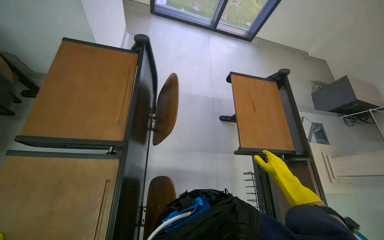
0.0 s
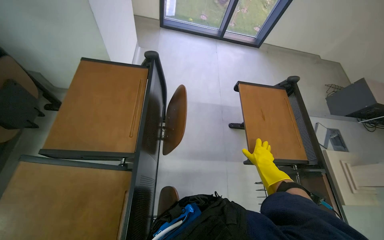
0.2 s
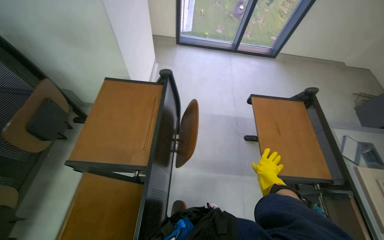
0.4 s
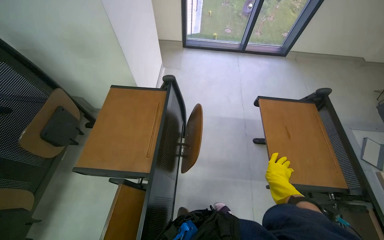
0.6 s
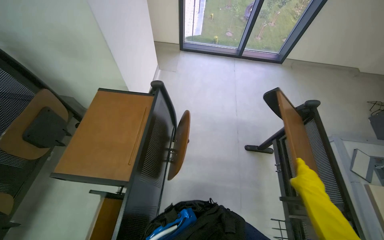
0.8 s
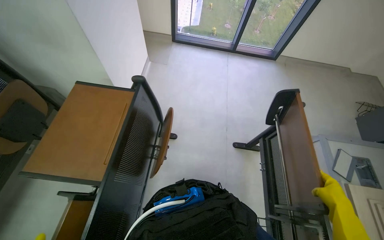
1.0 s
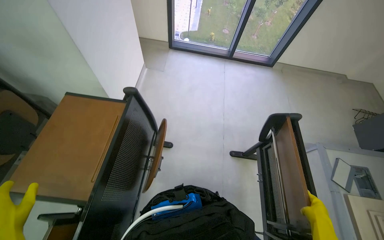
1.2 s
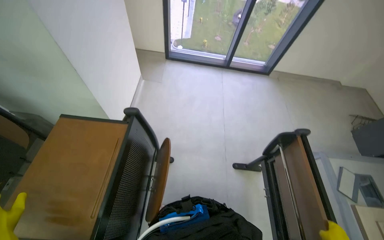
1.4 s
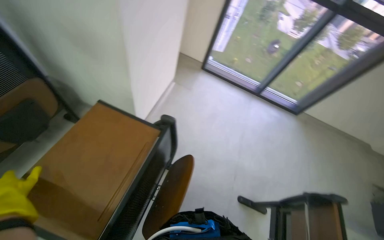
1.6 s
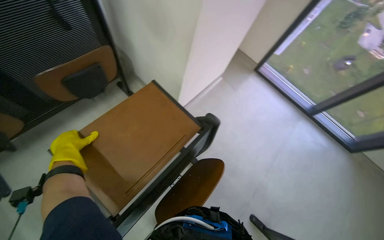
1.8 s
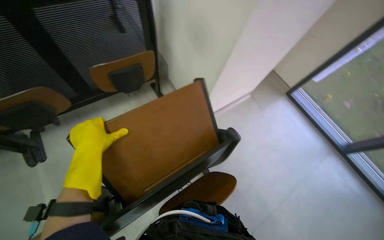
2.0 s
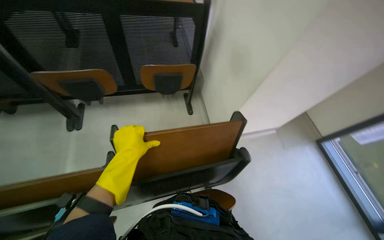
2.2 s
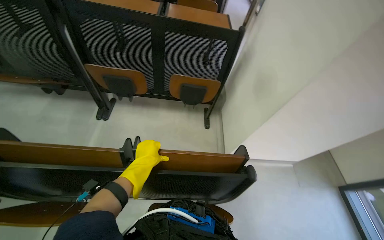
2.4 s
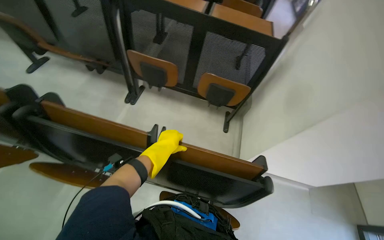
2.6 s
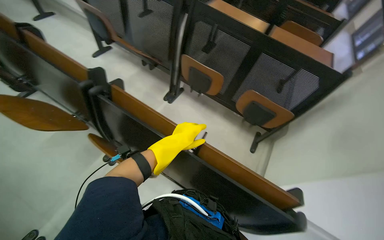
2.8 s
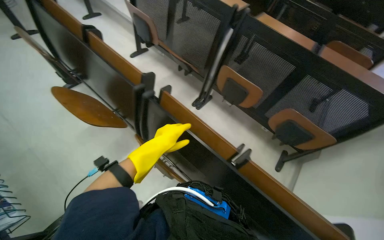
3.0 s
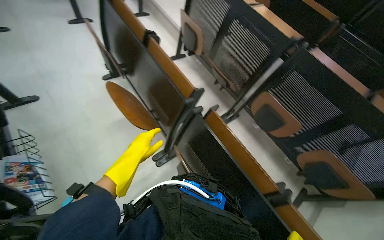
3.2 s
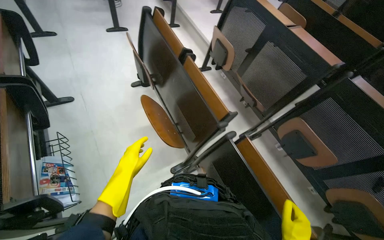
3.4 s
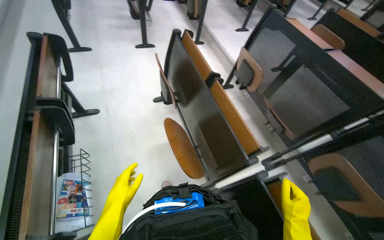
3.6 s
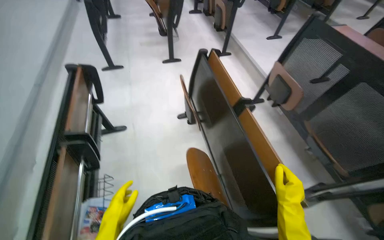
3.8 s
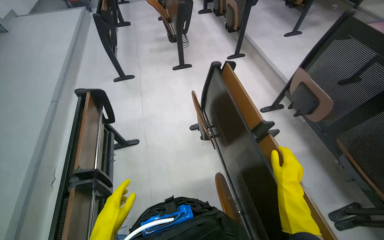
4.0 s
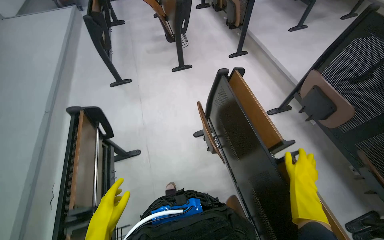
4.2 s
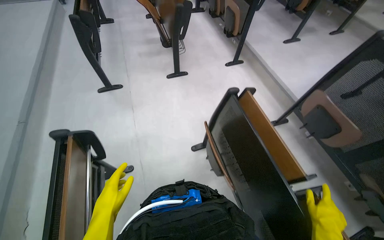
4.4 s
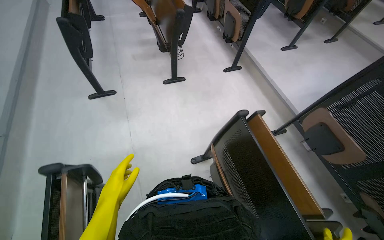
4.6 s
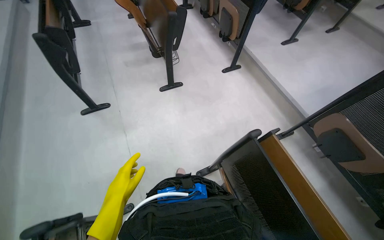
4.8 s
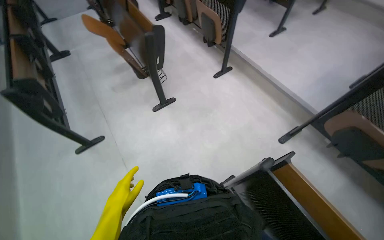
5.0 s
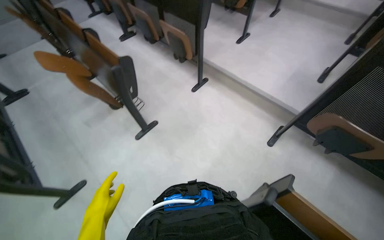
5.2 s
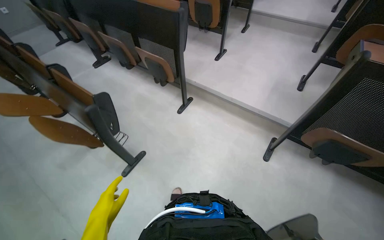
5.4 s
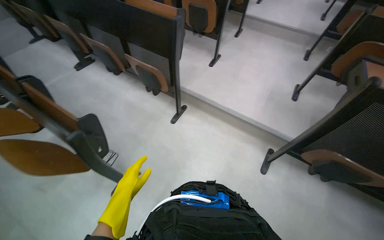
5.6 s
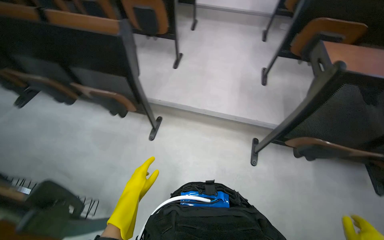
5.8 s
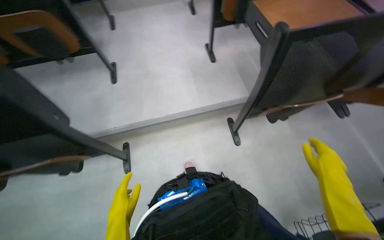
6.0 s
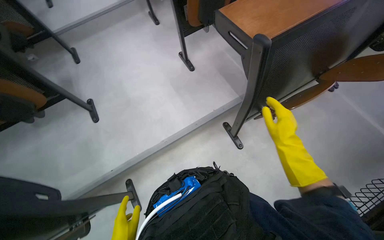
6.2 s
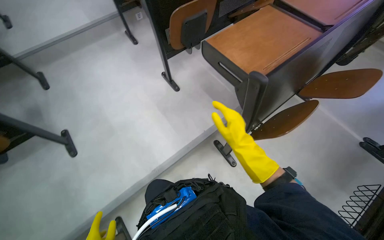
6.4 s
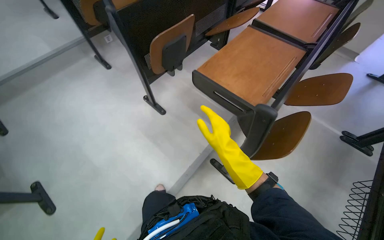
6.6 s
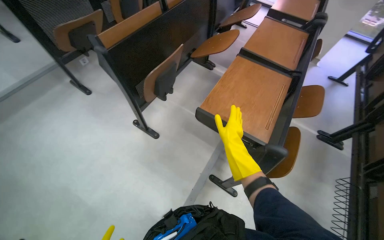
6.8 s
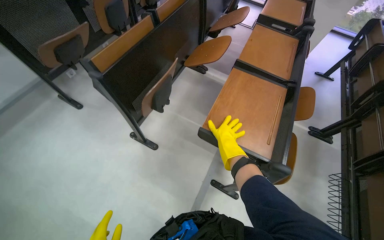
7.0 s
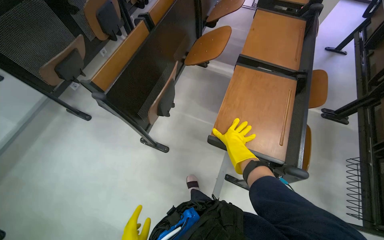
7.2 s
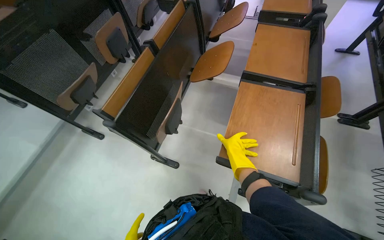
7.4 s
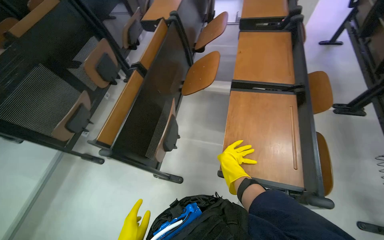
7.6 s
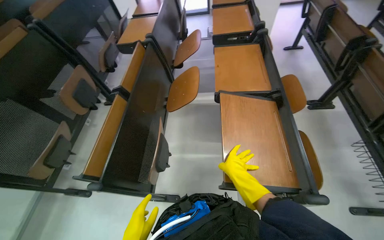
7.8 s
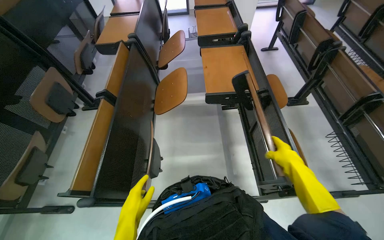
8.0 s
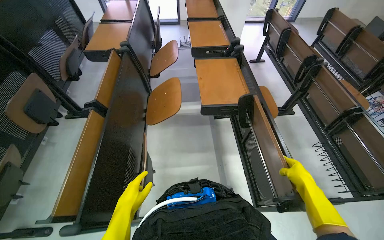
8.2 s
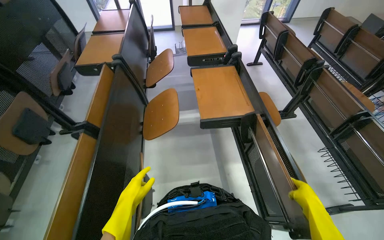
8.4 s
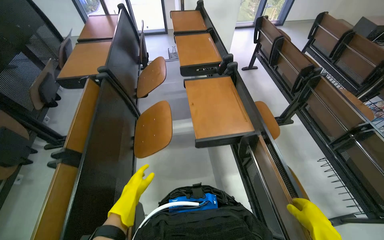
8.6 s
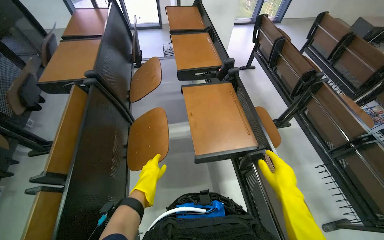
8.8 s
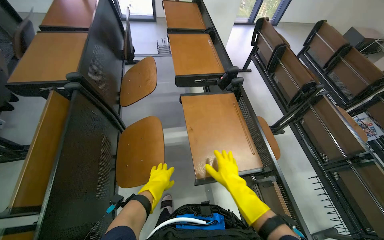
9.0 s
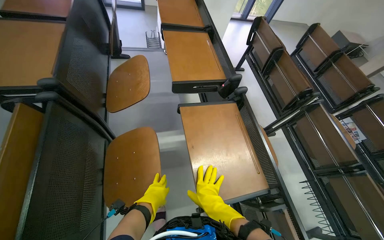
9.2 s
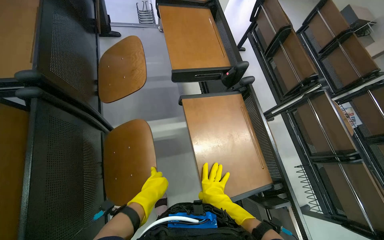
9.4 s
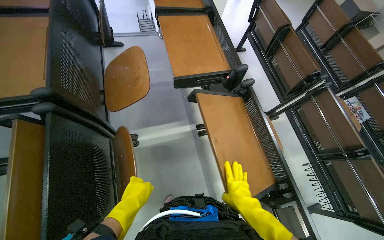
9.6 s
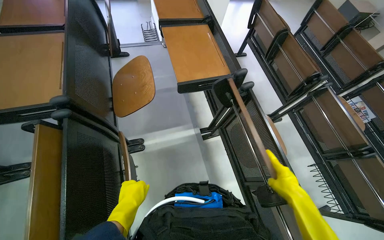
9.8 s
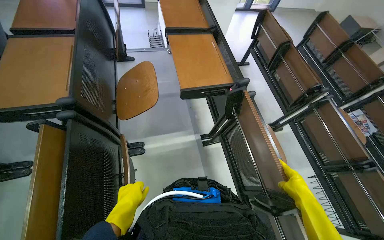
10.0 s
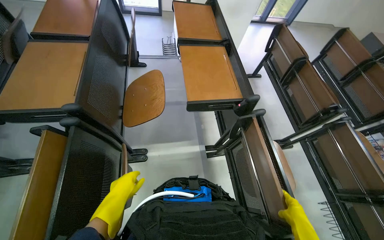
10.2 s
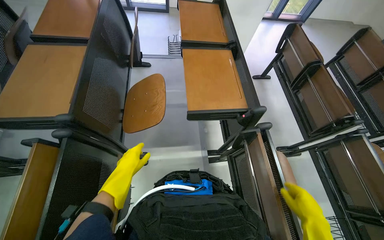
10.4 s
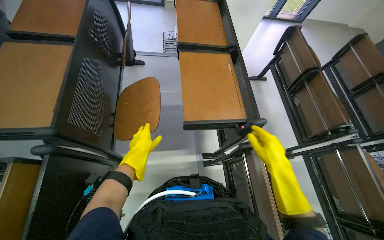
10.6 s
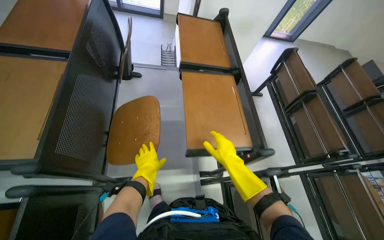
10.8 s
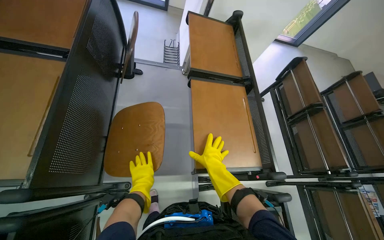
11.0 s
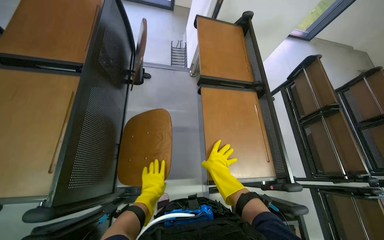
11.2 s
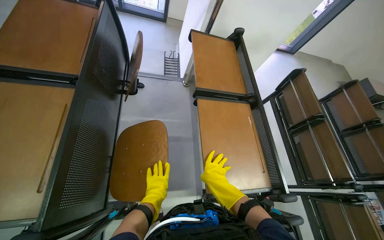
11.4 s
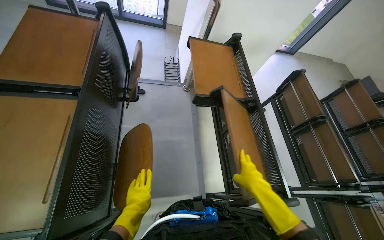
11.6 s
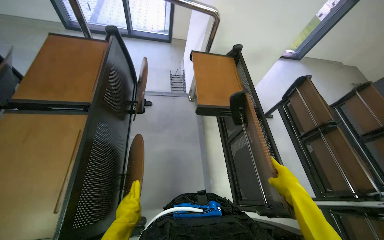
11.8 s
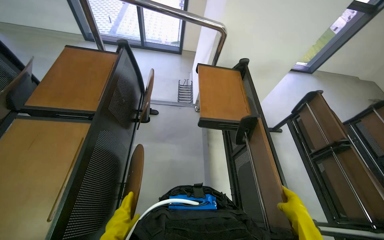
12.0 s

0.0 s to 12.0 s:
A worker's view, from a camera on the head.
Job: organizing items.
The whole recording: Folding auditorium desks. The worker folds down the wooden desks in the auditorium.
0.0 to 1.6 s: The wearer's head swings roughly 20 degrees to the left.
1.6 to 3.0 s: The head rotates some 110 degrees to the left. The wearer looks roughly 20 degrees further upward.
3.0 to 4.4 s: The camera is carried approximately 1 m. The wearer's head swings about 30 degrees to the left.
4.4 to 6.0 s: The head travels some 1.5 m. The wearer looks roughly 85 degrees further to the right.
6.0 to 7.6 s: The camera travels roughly 90 cm. The head rotates roughly 65 degrees to the right.
7.6 to 9.0 s: The wearer moves approximately 60 cm. The wearer's head swings about 30 degrees to the right.
9.0 to 10.4 s: The right hand goes about 10 cm to the right. The left hand goes some 35 cm up the picture and to the left.
10.4 to 12.0 s: The camera travels approximately 40 cm.

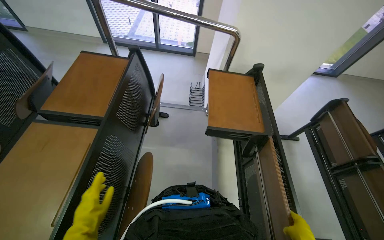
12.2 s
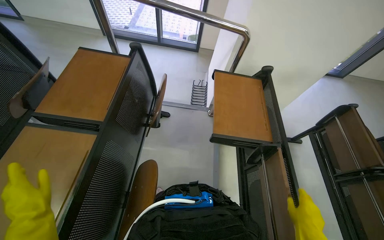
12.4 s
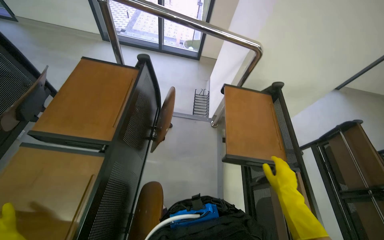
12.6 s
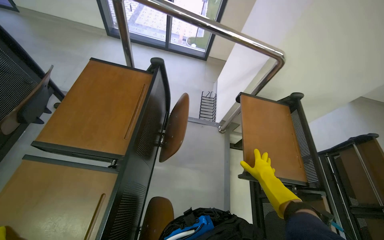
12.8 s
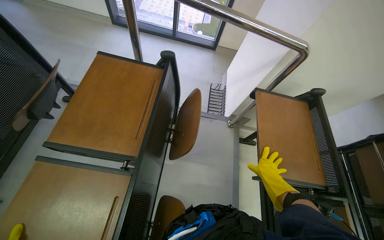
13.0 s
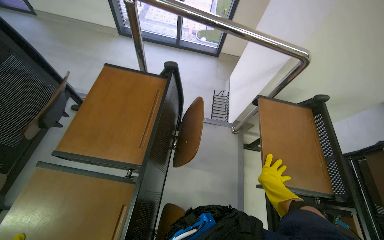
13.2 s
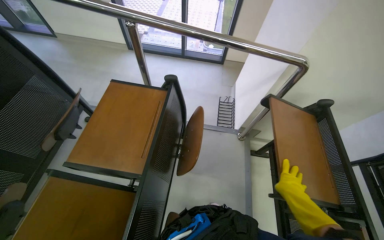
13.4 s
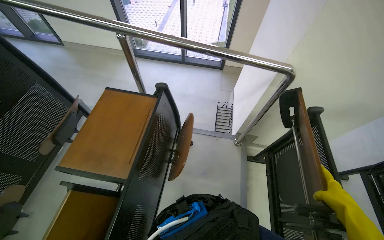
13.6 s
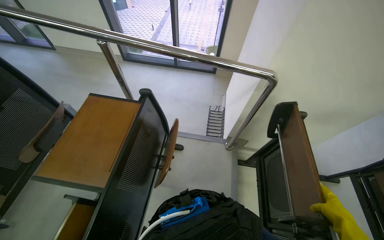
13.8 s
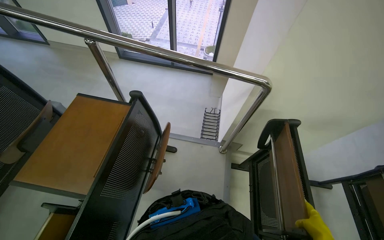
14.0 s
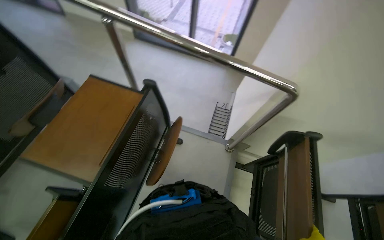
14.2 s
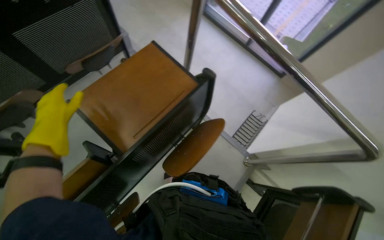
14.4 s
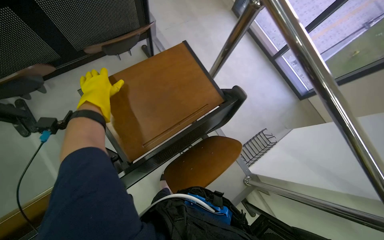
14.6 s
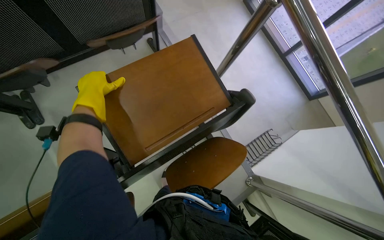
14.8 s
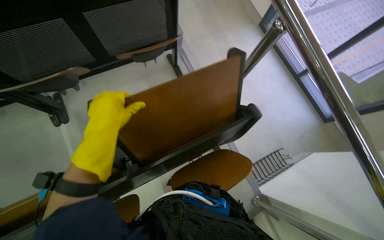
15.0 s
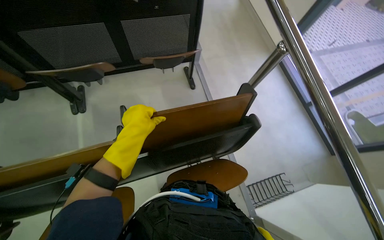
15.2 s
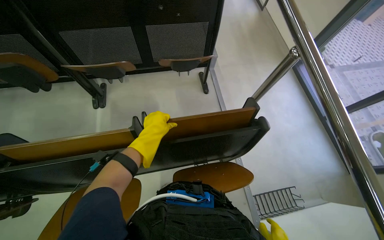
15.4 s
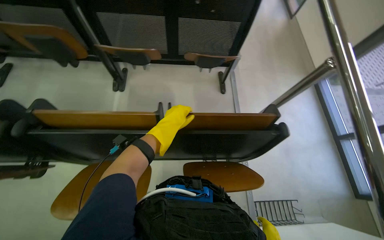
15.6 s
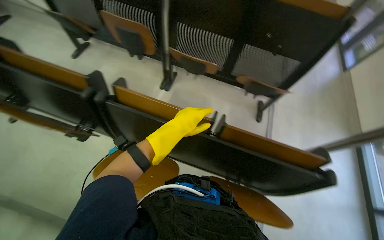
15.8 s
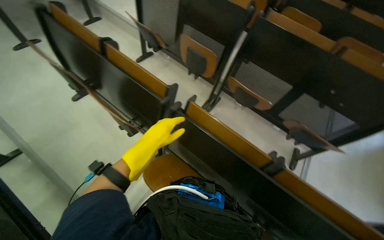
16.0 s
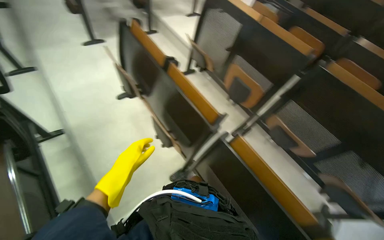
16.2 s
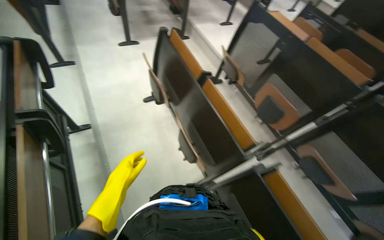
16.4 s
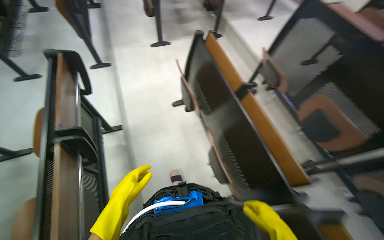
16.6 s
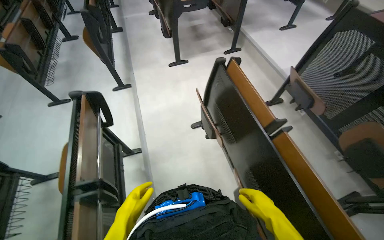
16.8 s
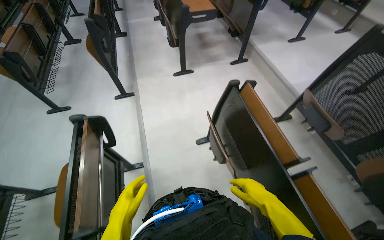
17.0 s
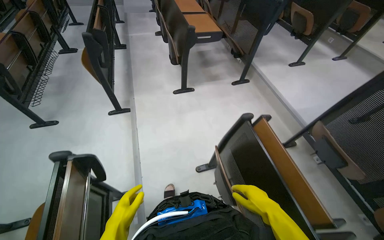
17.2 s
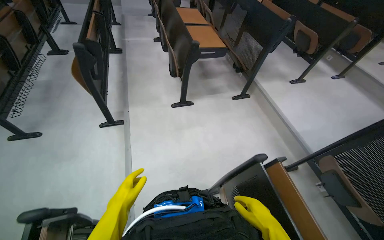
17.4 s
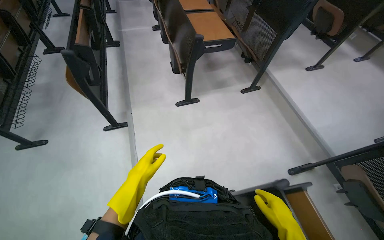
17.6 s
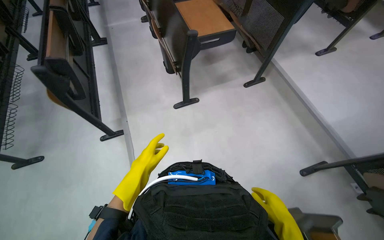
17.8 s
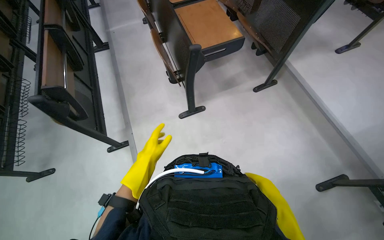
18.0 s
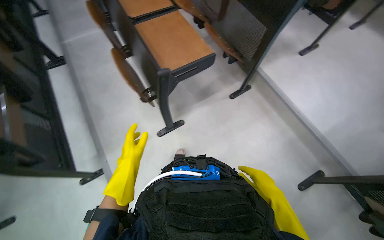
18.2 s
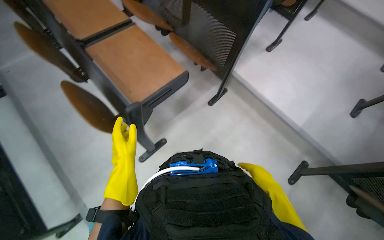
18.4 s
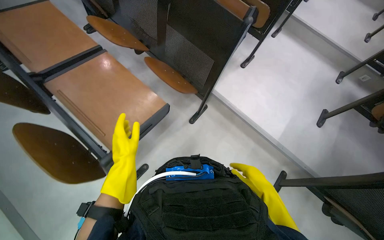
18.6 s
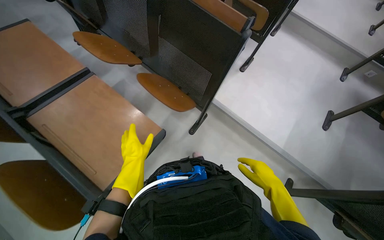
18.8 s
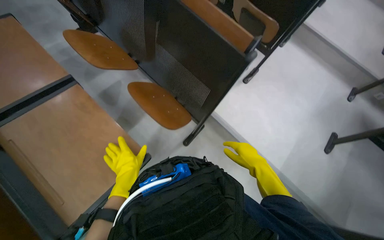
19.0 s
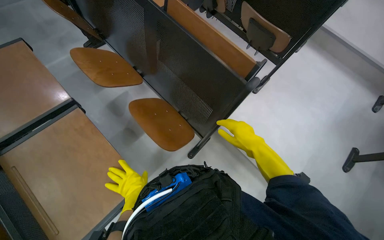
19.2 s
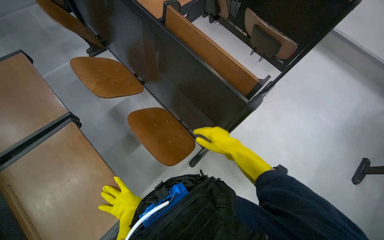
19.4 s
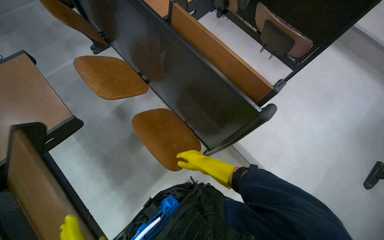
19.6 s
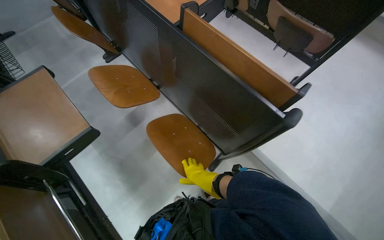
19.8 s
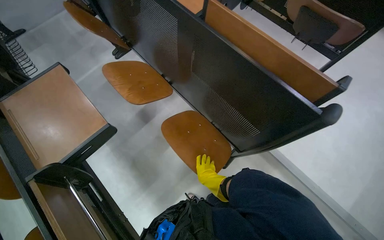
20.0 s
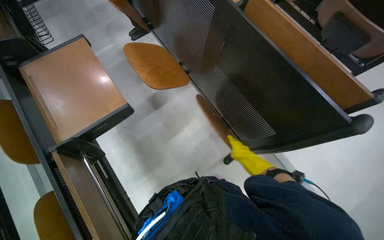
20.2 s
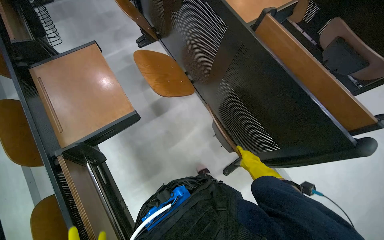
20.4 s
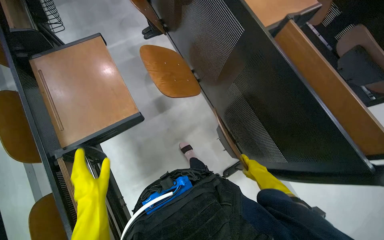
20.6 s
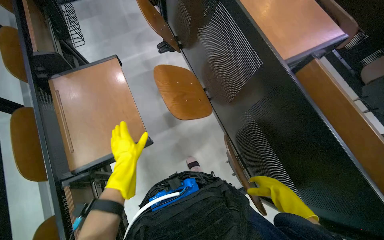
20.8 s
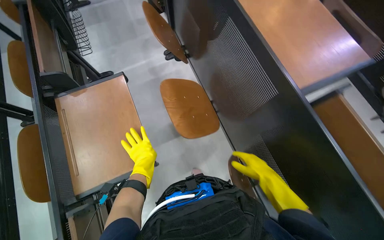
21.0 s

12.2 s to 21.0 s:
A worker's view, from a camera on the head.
Job: organizing items.
The whole recording: Folding auditorium desks. The worker folds down the wooden desks in the auditorium.
13.6 to 15.2 s: The wearer's head swings roughly 65 degrees to the left.
15.2 to 16.6 s: The head travels roughly 1 m. The wearer looks about 85 degrees further to the left. The view tips upward by some 20 degrees.
16.6 to 18.0 s: The head travels roughly 1.5 m.
18.0 to 19.6 s: The head travels some 1 m. The head rotates approximately 25 degrees to the right.
19.6 to 21.0 s: The head travels some 50 cm.
